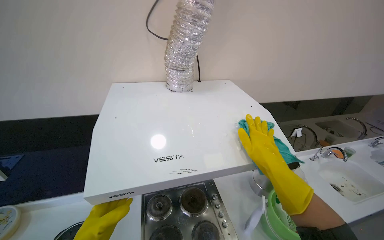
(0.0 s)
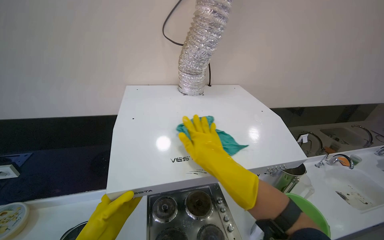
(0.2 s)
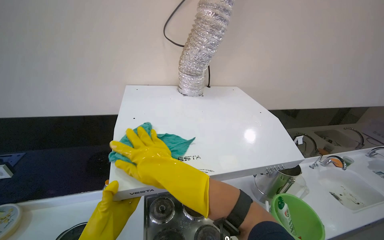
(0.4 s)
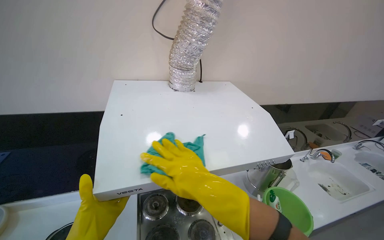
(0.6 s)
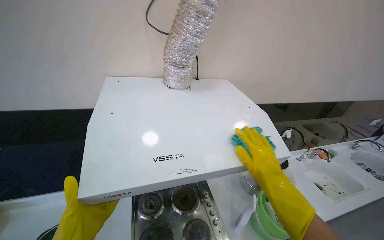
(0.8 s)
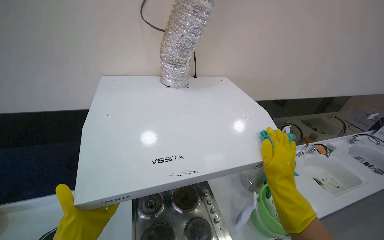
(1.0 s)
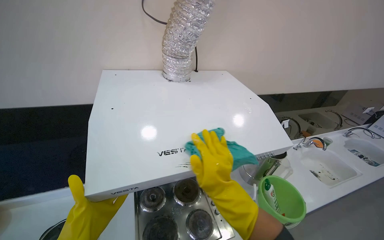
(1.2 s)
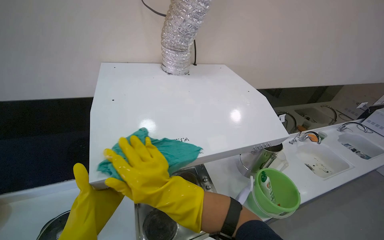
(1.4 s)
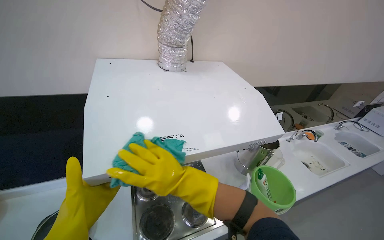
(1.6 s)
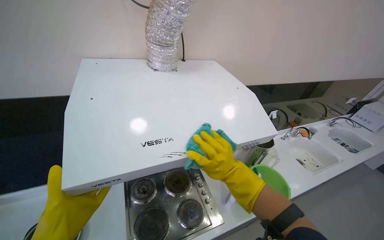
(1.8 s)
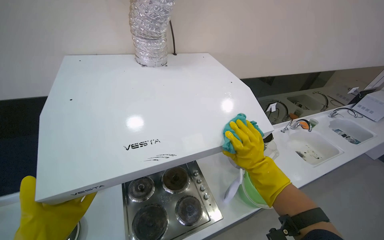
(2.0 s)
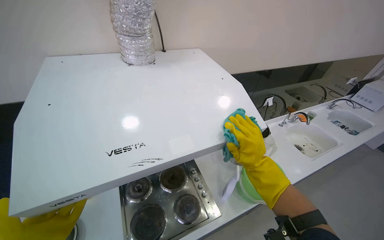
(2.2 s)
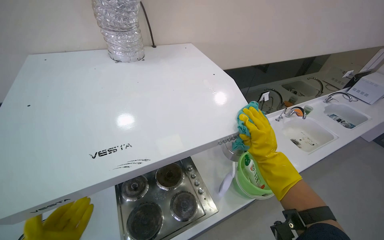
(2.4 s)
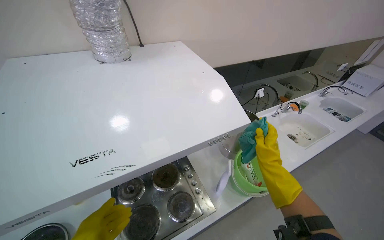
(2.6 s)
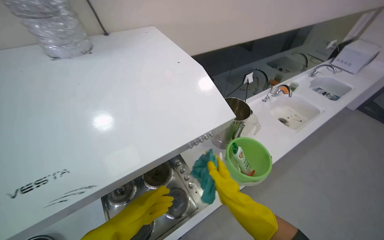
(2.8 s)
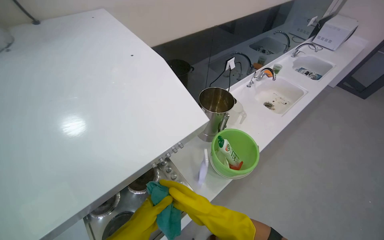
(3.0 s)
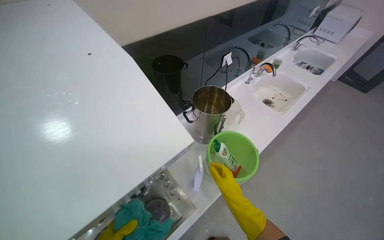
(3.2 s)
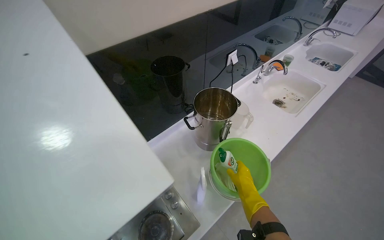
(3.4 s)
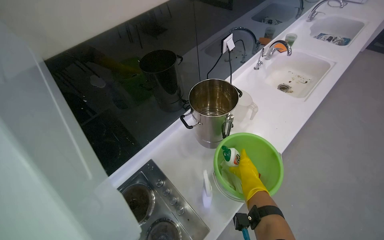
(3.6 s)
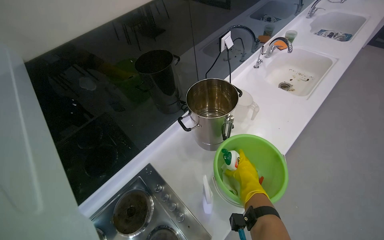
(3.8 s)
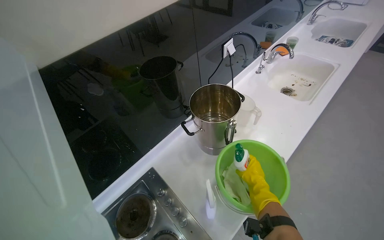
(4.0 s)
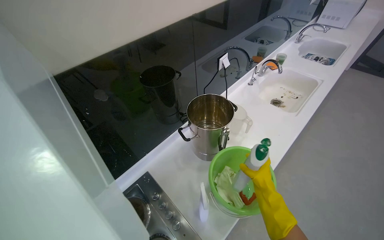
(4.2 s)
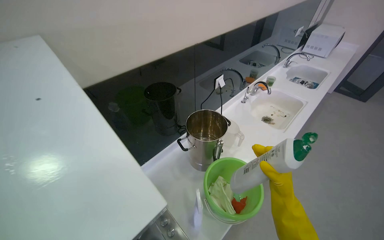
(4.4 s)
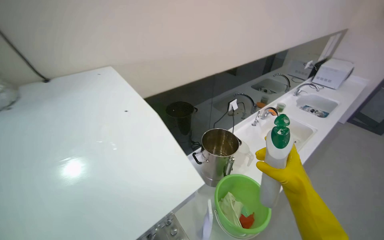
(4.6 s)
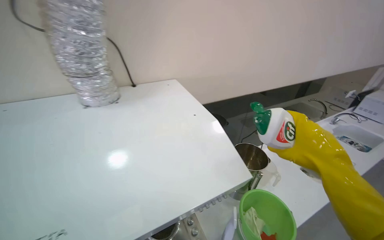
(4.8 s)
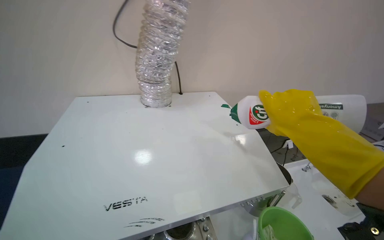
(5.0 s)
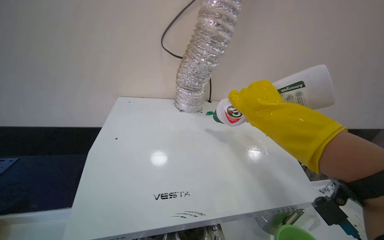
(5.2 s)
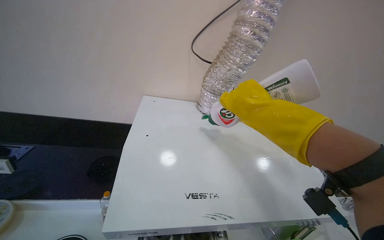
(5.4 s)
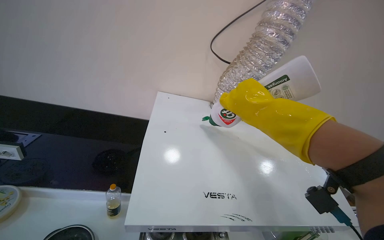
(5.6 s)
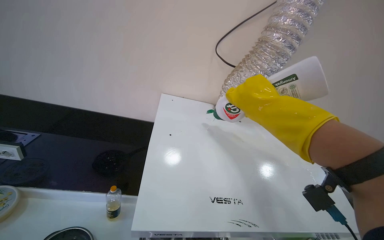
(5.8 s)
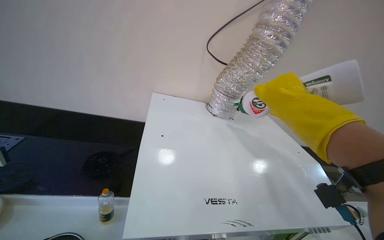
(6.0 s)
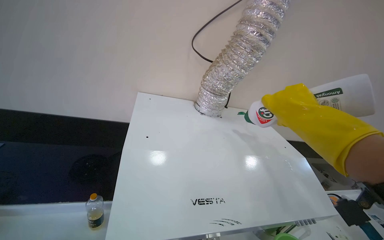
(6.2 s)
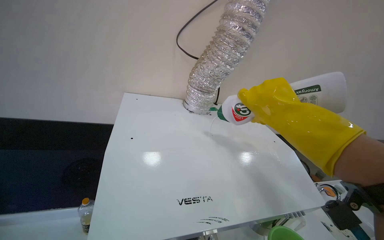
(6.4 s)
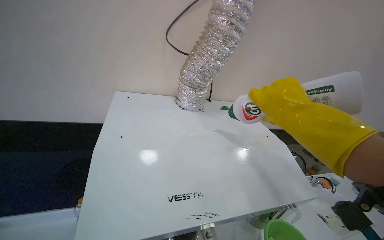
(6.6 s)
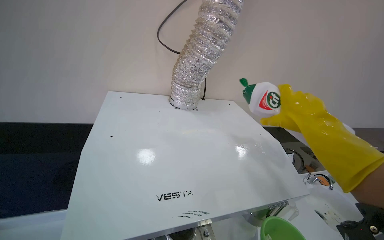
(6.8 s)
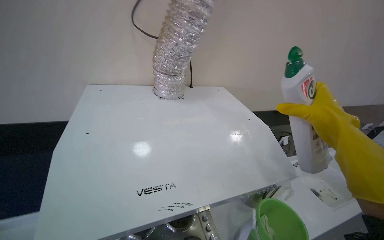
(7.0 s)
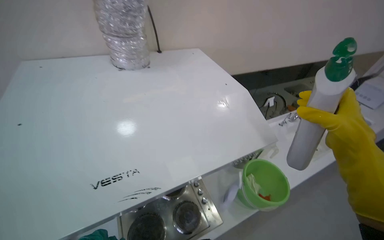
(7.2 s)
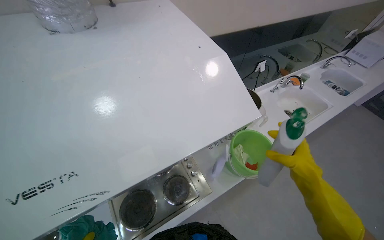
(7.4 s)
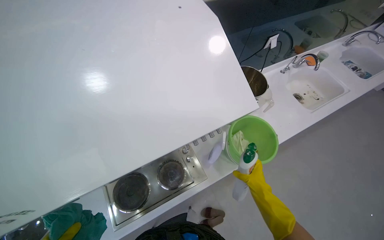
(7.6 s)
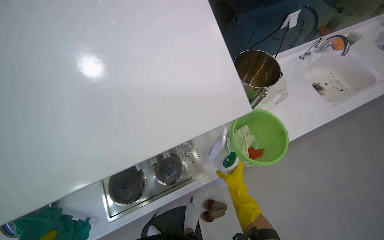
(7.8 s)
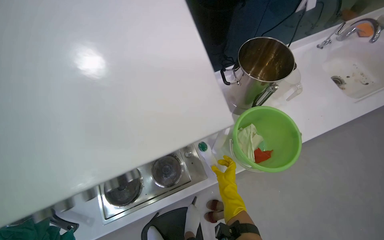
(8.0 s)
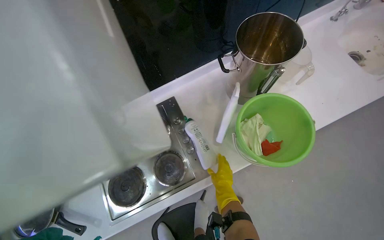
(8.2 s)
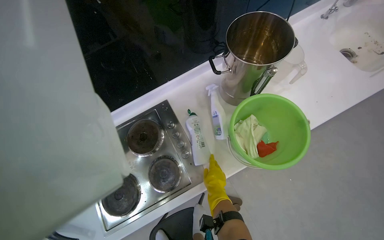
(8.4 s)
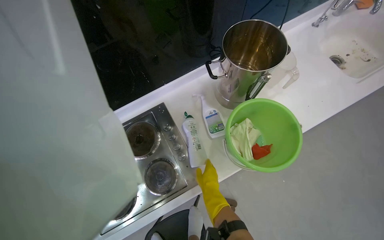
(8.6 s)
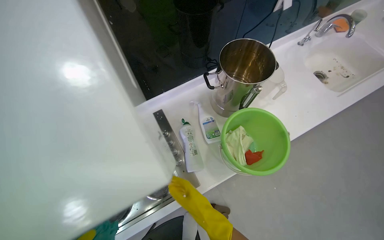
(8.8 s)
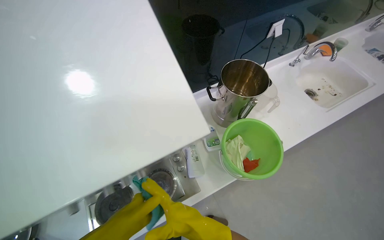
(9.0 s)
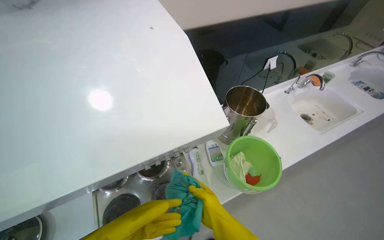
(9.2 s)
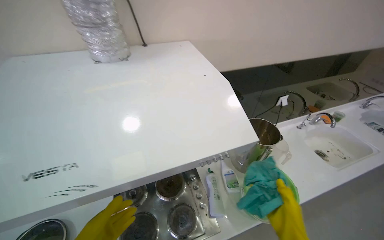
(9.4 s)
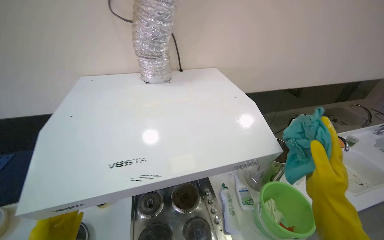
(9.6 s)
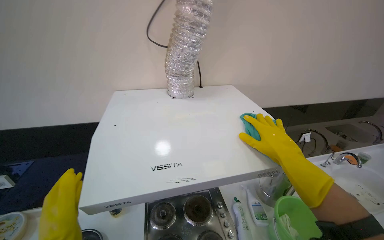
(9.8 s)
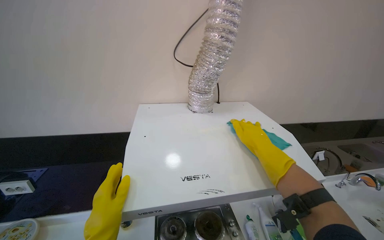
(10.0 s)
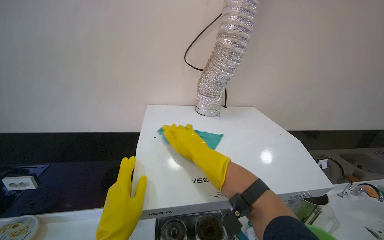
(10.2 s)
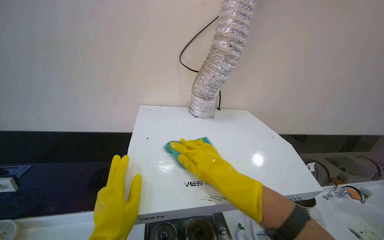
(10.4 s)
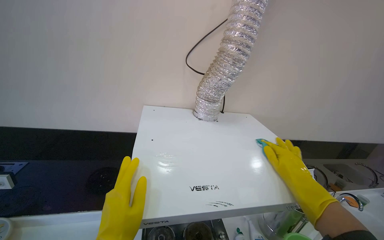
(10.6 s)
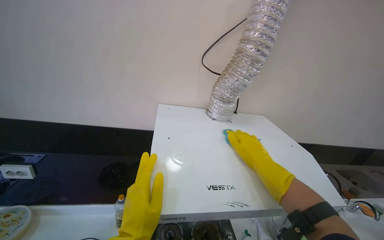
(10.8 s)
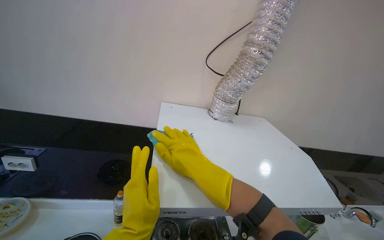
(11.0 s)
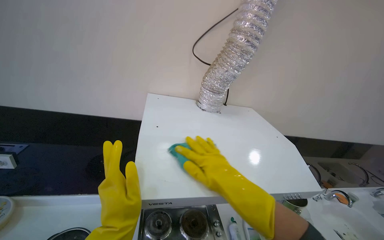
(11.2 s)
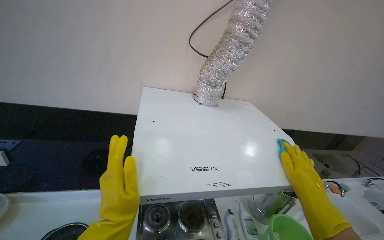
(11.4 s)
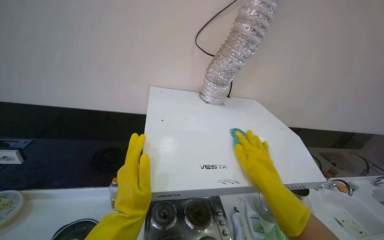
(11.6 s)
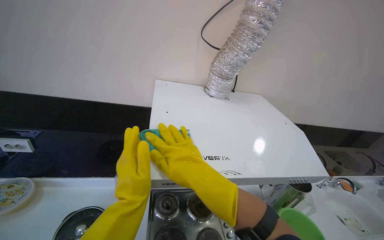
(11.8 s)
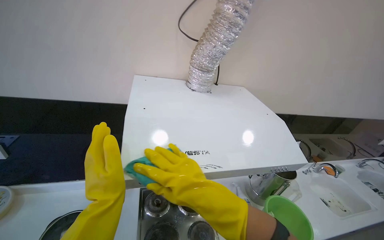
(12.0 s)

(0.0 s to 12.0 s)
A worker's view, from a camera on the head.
Job: cleaning kitchen.
The whole recording: Cleaning kitchen range hood. The worker sprays and wipes the kitchen range hood.
0.0 s - 1.6 s: The right hand moves left and right over approximately 35 cm, changing direction 2 times.
1.6 s - 3.0 s: The wearer looks roughly 15 degrees further downward. The right hand moves to the right, farther from the camera and down the picture, approximately 40 cm.
3.0 s - 4.4 s: The right hand travels up the picture and to the right by approximately 30 cm.
4.4 s - 6.0 s: The head travels about 60 cm. The head rotates roughly 40 degrees to the left. The view tilts some 20 degrees upward.
6.0 s - 7.6 s: The head travels about 40 cm. The camera pitches downward, by about 40 degrees.
7.6 s - 9.0 s: The right hand is displaced to the left by approximately 20 cm.
9.0 s - 10.4 s: The head travels roughly 60 cm. The view tips upward by approximately 40 degrees.
10.4 s - 12.0 s: The right hand swings left and right, approximately 35 cm each way, with 3 reversals.

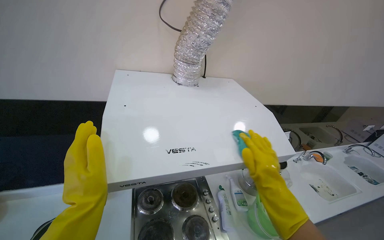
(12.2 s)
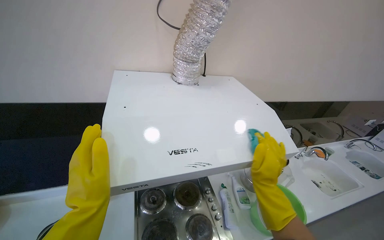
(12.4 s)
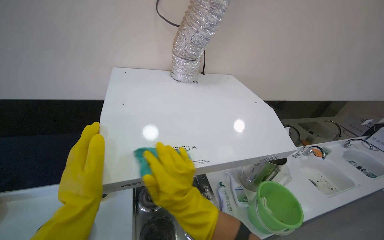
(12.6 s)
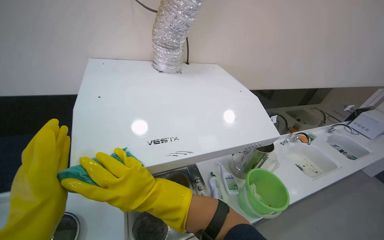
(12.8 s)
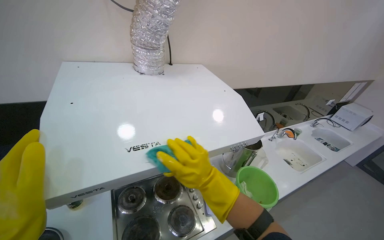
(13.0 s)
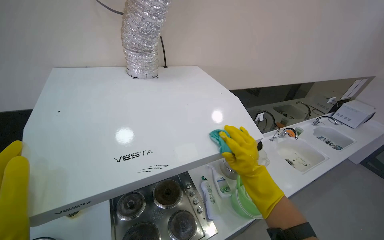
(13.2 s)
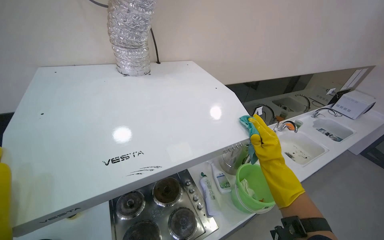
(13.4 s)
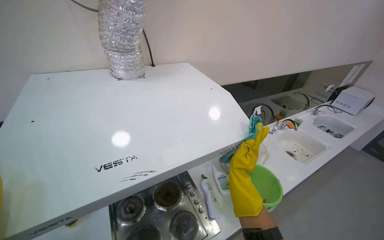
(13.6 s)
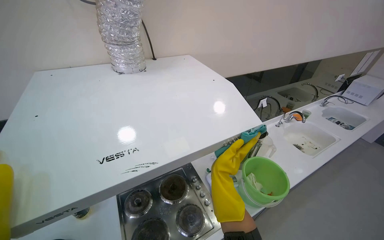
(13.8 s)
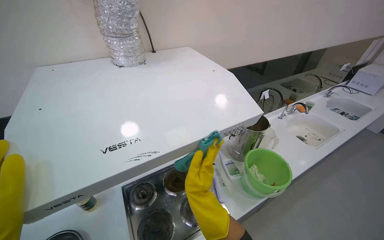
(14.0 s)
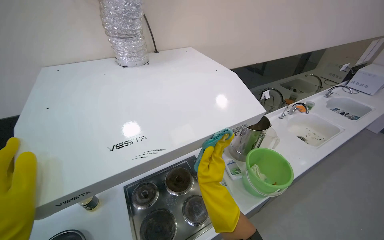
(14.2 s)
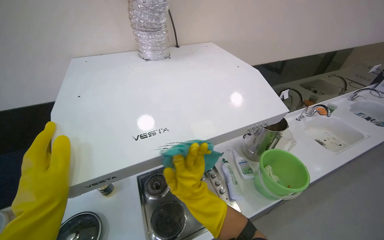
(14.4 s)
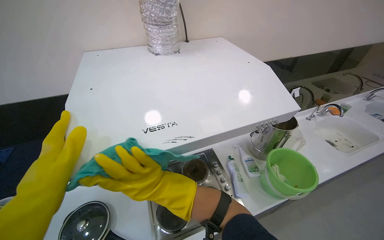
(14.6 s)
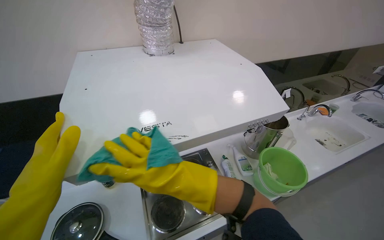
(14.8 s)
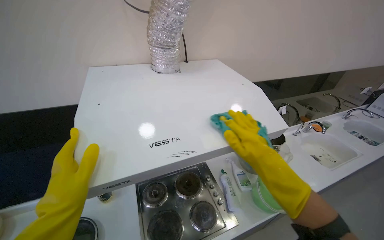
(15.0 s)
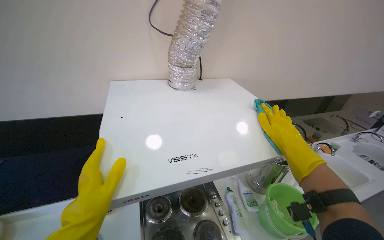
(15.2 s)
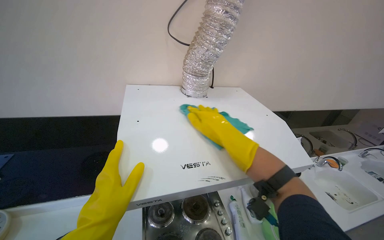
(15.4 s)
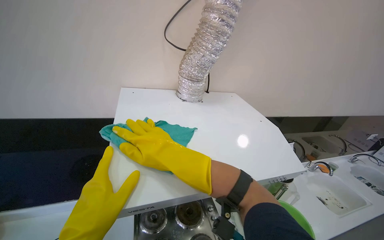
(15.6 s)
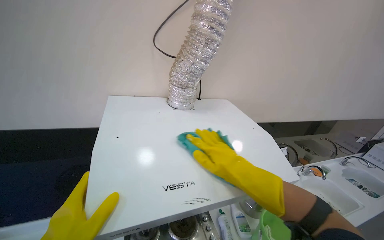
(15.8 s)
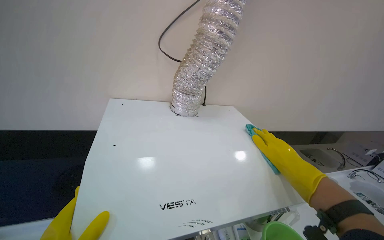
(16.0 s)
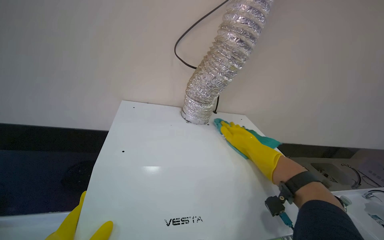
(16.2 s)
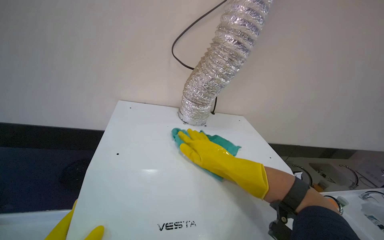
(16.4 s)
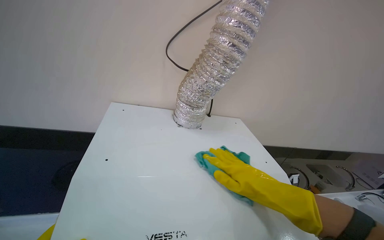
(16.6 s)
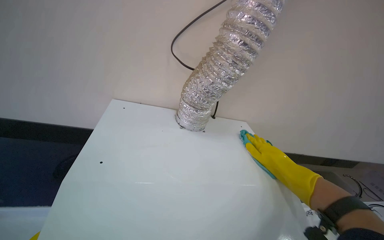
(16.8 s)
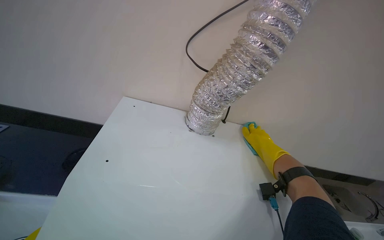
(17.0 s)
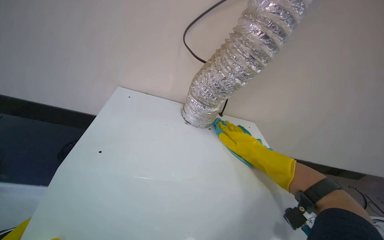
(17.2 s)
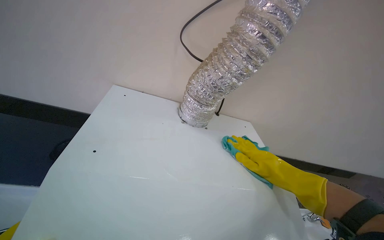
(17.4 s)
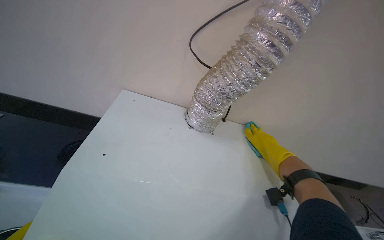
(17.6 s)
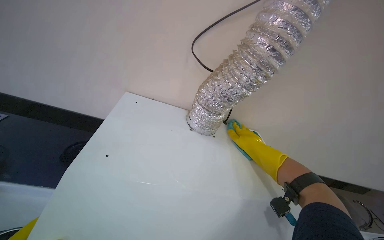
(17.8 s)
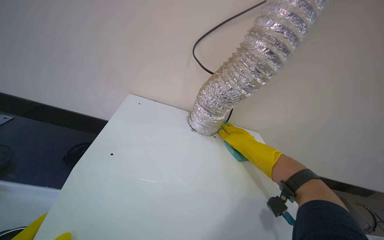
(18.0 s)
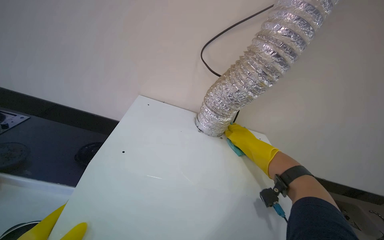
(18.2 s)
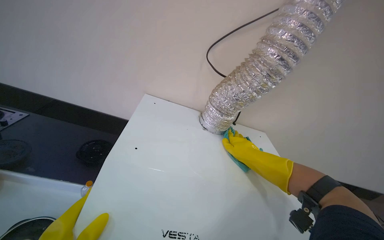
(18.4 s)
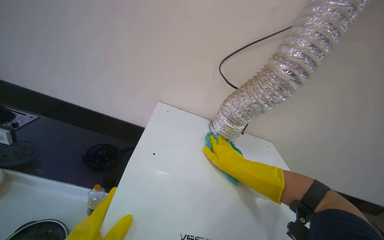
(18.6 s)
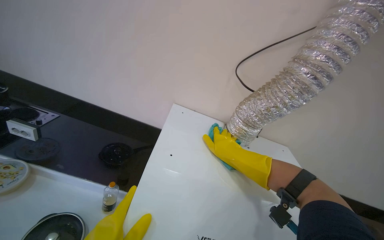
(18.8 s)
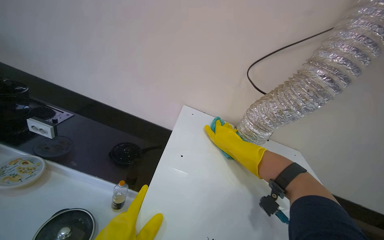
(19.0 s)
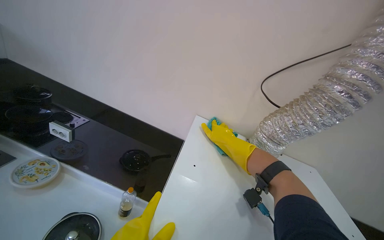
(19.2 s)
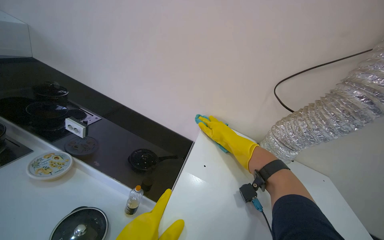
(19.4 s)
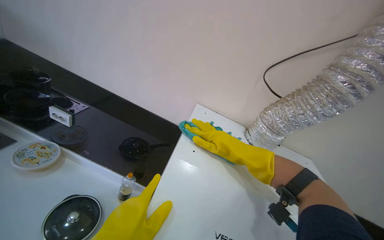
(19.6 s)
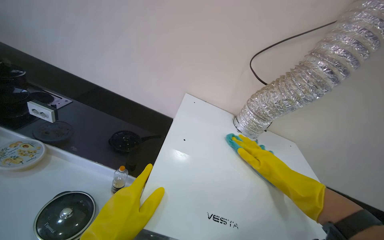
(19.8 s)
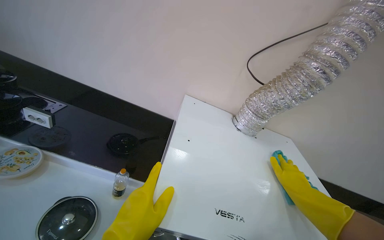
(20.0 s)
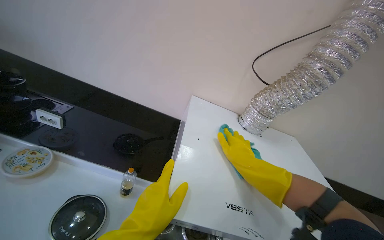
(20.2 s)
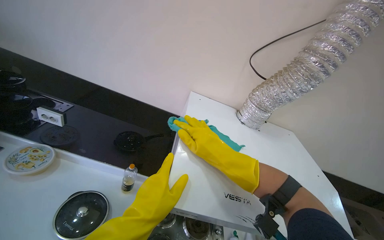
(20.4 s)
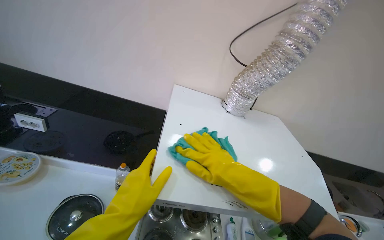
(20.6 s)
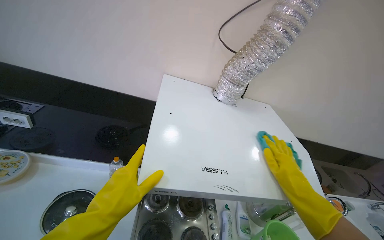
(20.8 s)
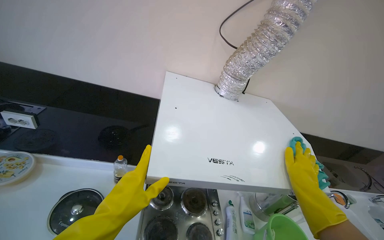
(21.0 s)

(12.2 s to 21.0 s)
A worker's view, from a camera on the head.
Job: cleaning kitchen.
The whole recording: Cleaning kitchen range hood. The worker sprays and wipes the kitchen range hood.
12.2 s - 13.6 s: The right hand swings left and right, some 35 cm each way, with 2 reversals.
13.6 s - 15.2 s: The right hand travels up the picture and nearer to the camera by roughly 20 cm.
15.2 s - 16.6 s: The right hand goes left and right, about 35 cm each way, reversing 3 times.
16.6 s - 18.0 s: The right hand heads farther from the camera and up the picture, covering approximately 25 cm.
18.0 s - 19.6 s: The right hand is displaced to the left and nearer to the camera by some 30 cm.
19.6 s - 21.0 s: The right hand goes left and right, roughly 30 cm each way, reversing 2 times.
